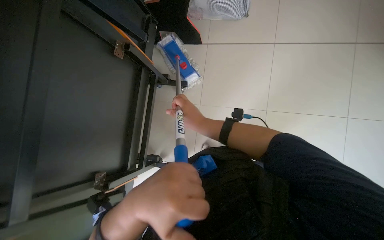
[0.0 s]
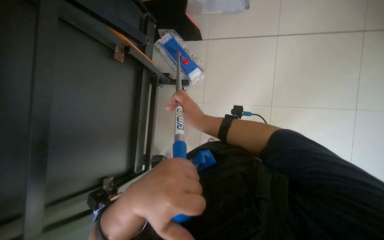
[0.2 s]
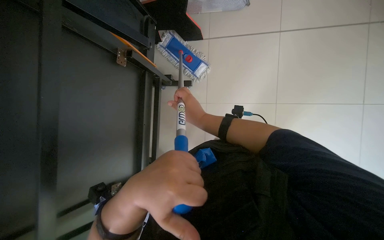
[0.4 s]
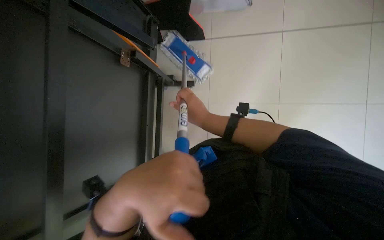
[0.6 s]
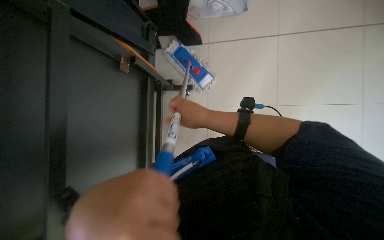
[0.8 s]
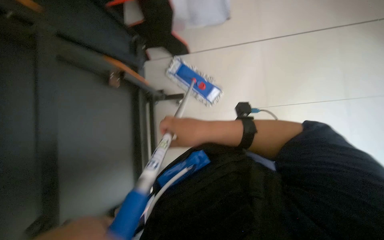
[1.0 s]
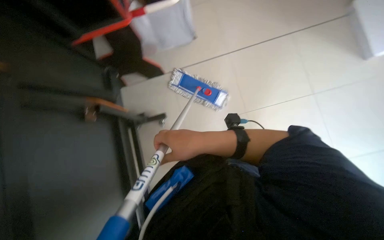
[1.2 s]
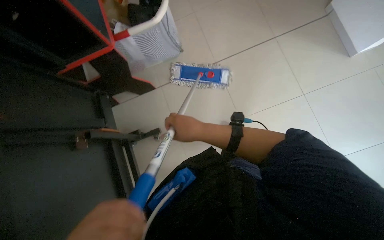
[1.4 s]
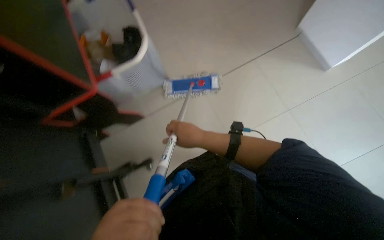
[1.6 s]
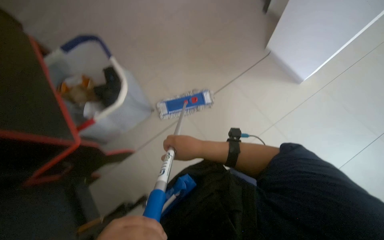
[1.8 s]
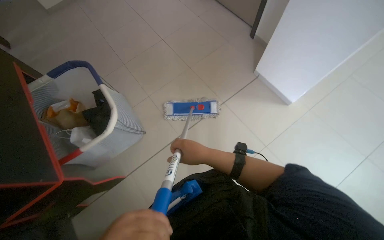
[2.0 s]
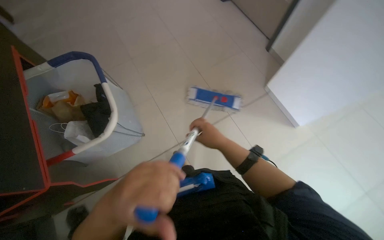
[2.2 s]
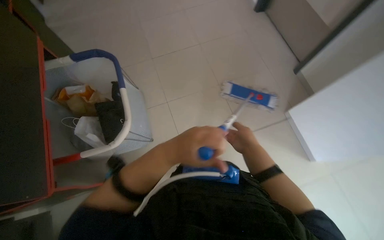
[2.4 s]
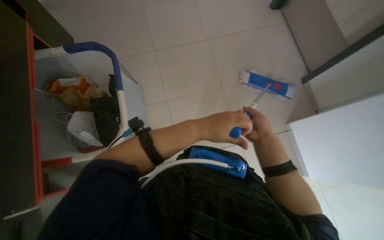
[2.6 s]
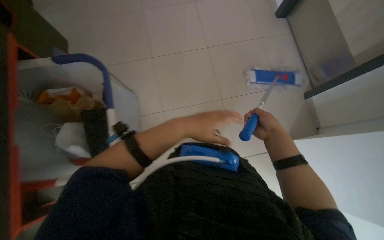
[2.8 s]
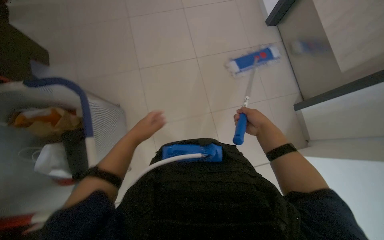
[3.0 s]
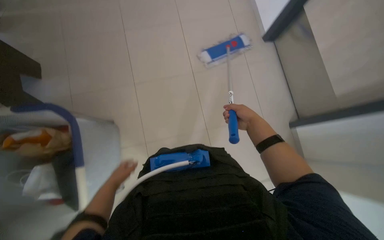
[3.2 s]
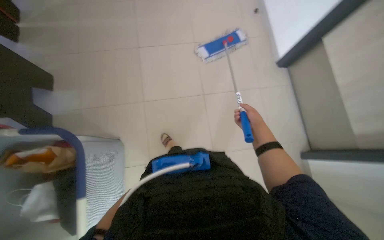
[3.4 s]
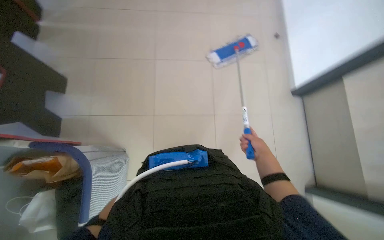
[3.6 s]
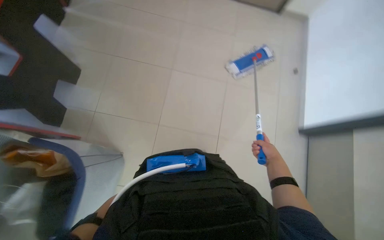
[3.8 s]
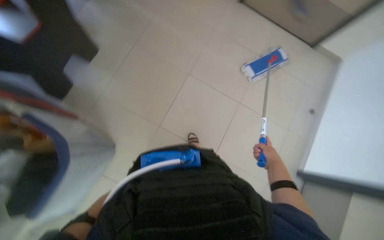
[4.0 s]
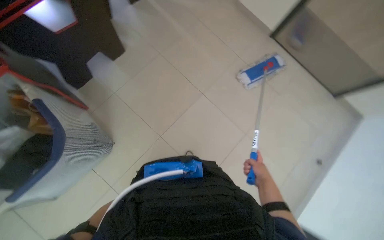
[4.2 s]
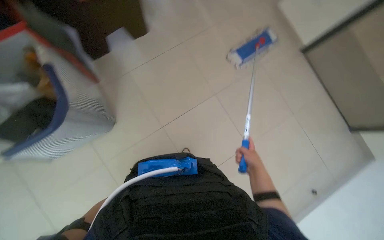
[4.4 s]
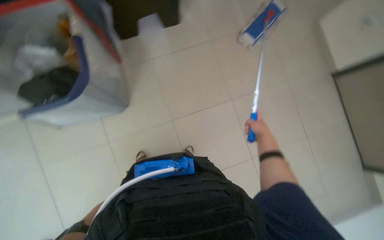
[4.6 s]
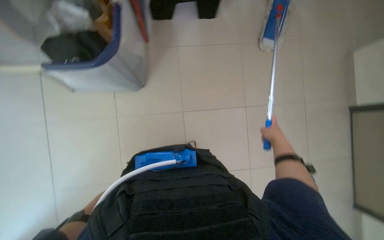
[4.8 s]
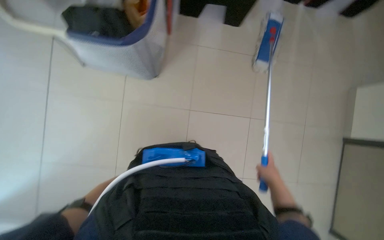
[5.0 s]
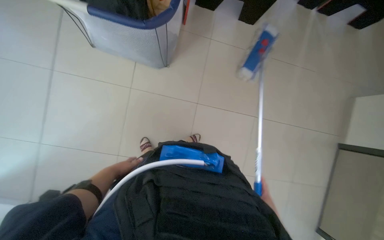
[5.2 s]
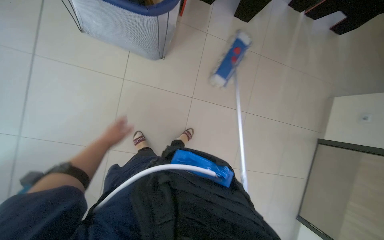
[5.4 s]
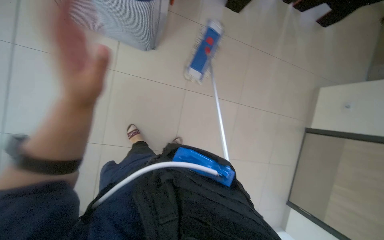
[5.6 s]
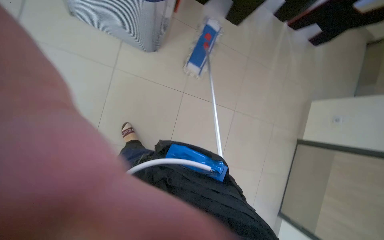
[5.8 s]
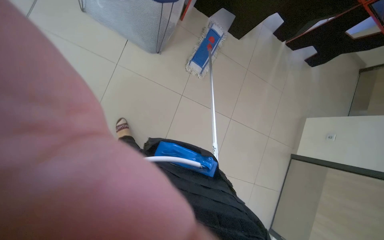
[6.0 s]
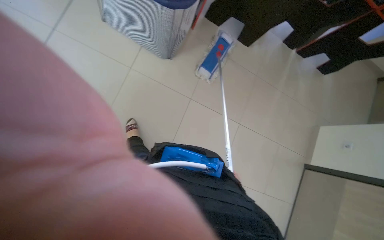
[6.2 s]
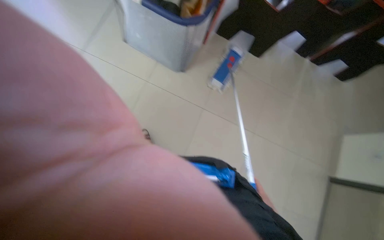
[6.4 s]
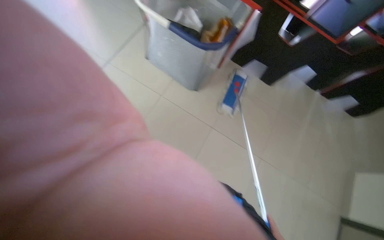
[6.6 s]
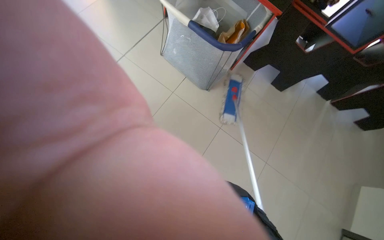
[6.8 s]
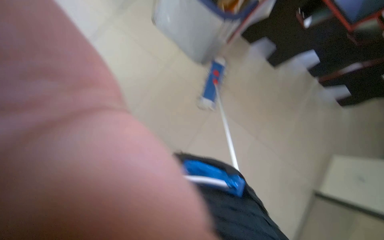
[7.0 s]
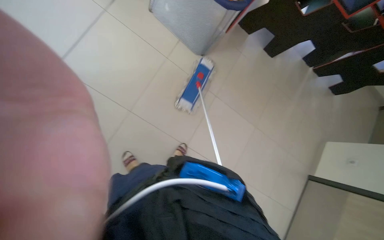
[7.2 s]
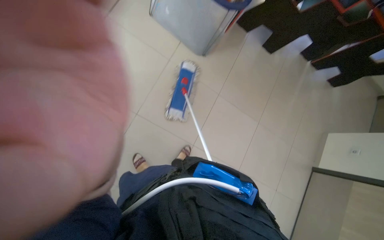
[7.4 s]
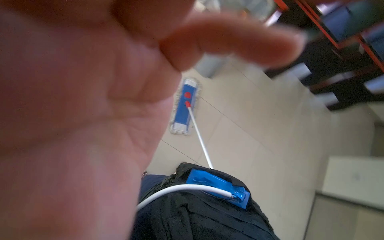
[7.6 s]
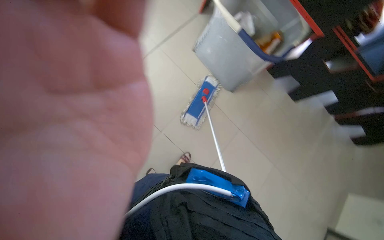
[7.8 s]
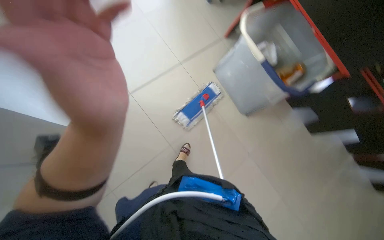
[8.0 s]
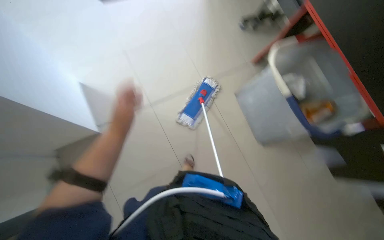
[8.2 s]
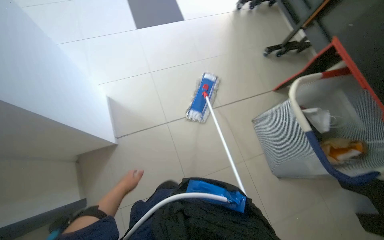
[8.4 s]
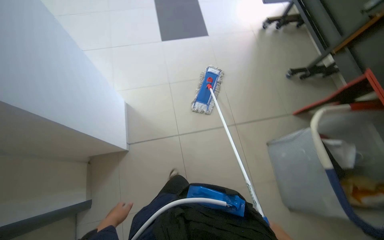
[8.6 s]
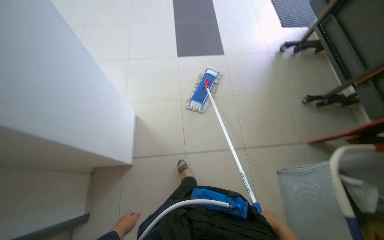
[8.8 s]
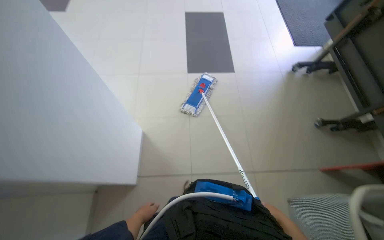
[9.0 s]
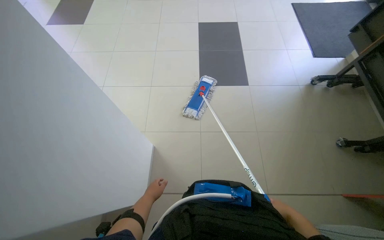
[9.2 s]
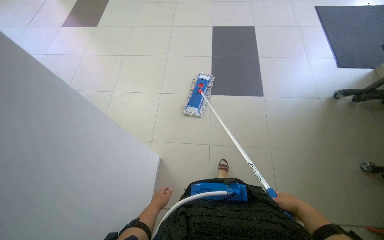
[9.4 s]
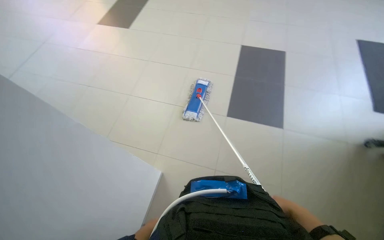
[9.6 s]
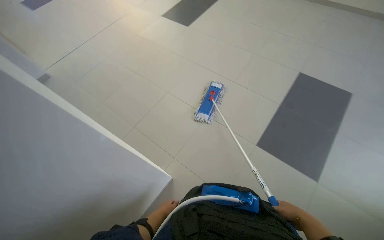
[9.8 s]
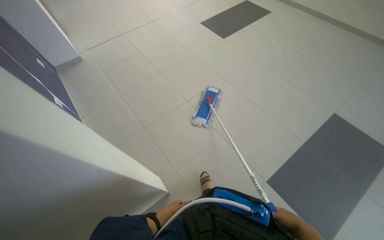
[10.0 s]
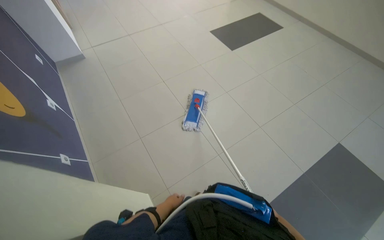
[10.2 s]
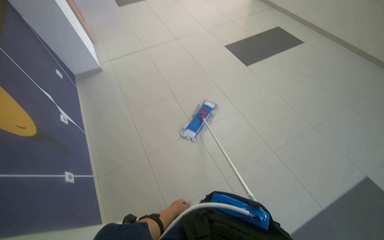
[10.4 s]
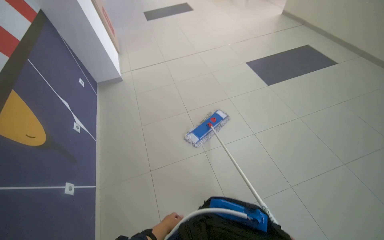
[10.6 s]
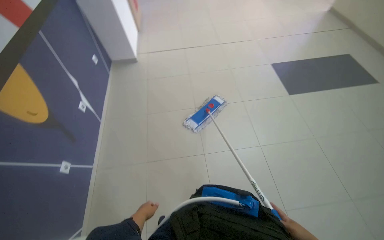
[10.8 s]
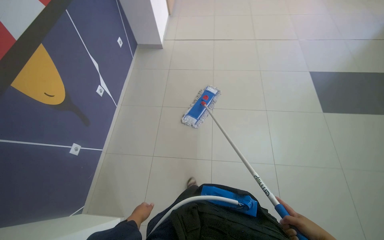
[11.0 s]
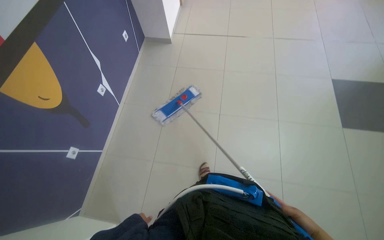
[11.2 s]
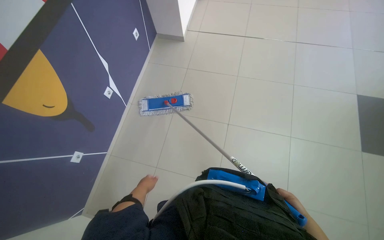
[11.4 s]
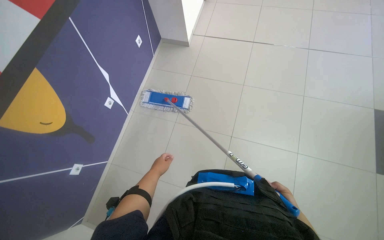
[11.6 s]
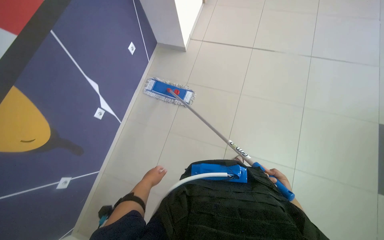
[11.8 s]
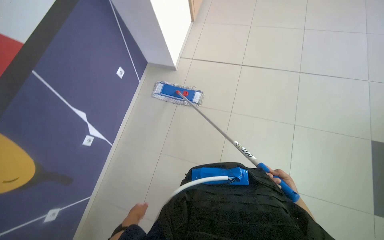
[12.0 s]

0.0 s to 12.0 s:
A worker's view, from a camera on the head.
Job: mopping floor.
The whole recording: Mopping floor. The worker mops the tiled floor with a flat mop.
0.0 to 1.6 s: The camera pitches upward, by some 15 degrees. Everything in view rotates about 30 degrees counterclockwise.
1.6 to 3.0 s: The camera is carried about 70 cm. The camera pitches upward, by some 15 degrees.
3.0 to 4.4 s: The camera is carried roughly 50 cm. The scene turns approximately 35 degrees clockwise in the picture.
4.4 to 6.0 s: The view pans to the right by some 15 degrees.
6.0 to 7.6 s: The head travels roughly 40 cm. The camera pitches upward, by some 15 degrees.
7.6 to 9.0 s: The wearer looks some 40 degrees further to the left. The camera pitches upward, by roughly 15 degrees.
9.0 to 10.4 s: The camera is carried approximately 70 cm. The head rotates about 25 degrees to the left.
10.4 to 12.0 s: The camera travels approximately 1 m. The wearer's head swings roughly 45 degrees to the left. The camera pitches downward, by approximately 15 degrees.

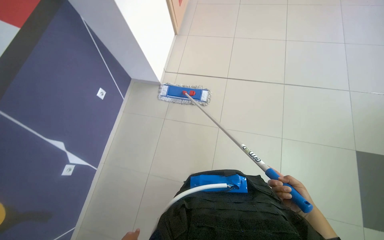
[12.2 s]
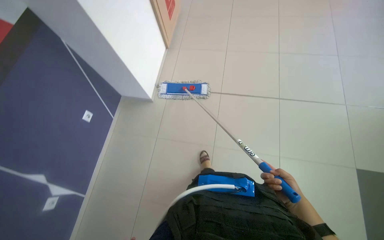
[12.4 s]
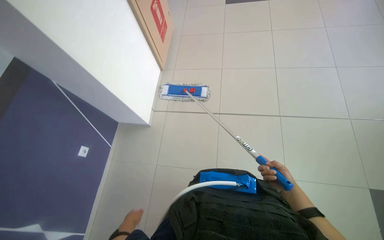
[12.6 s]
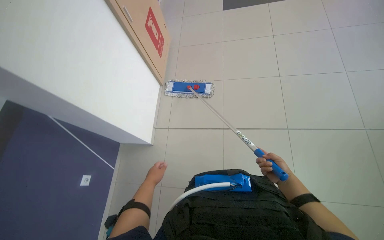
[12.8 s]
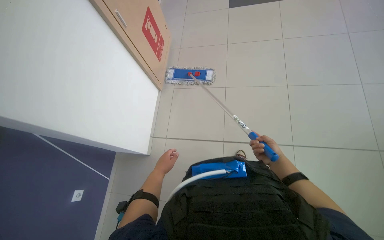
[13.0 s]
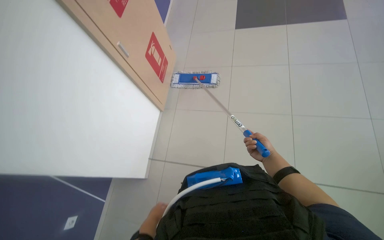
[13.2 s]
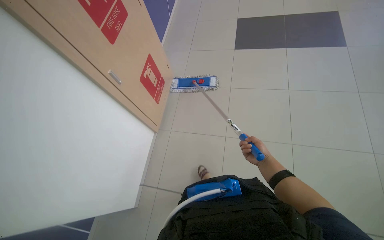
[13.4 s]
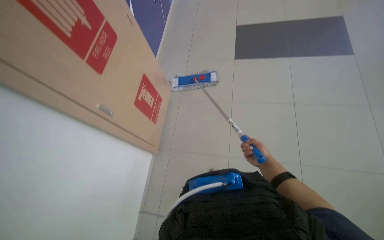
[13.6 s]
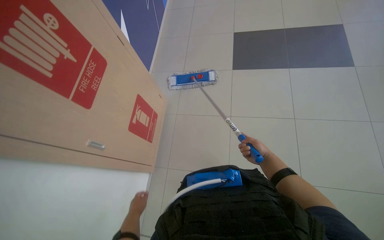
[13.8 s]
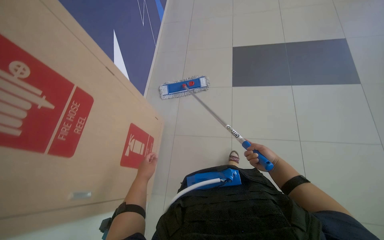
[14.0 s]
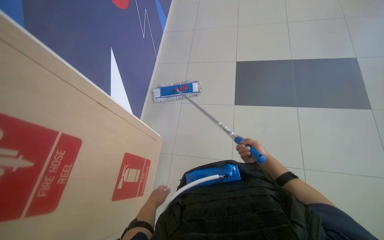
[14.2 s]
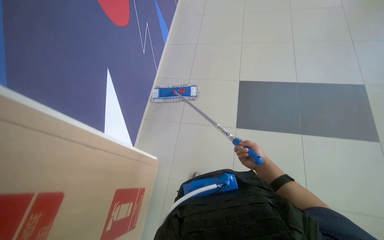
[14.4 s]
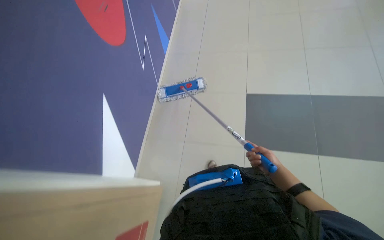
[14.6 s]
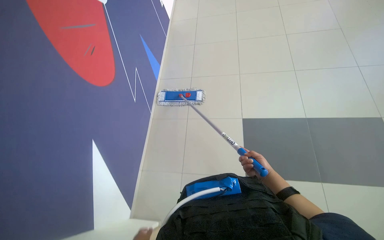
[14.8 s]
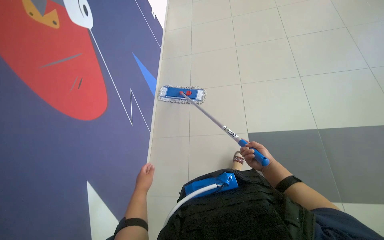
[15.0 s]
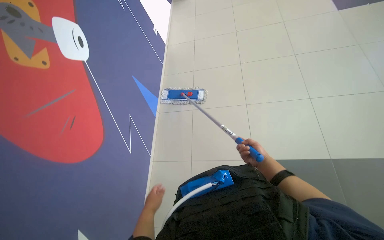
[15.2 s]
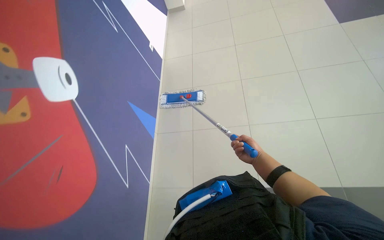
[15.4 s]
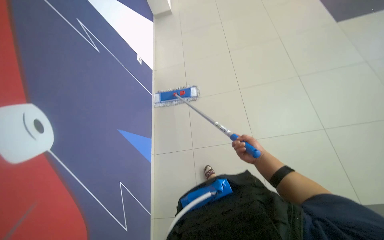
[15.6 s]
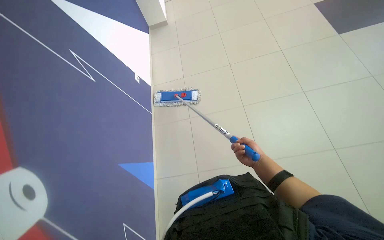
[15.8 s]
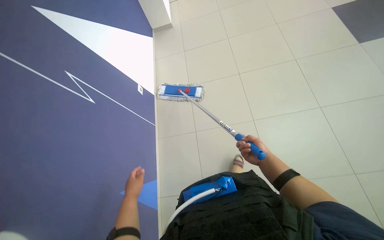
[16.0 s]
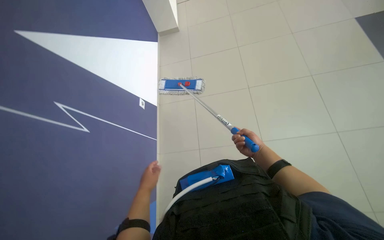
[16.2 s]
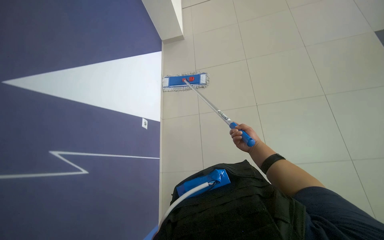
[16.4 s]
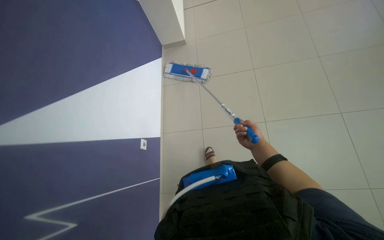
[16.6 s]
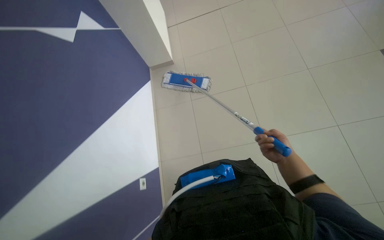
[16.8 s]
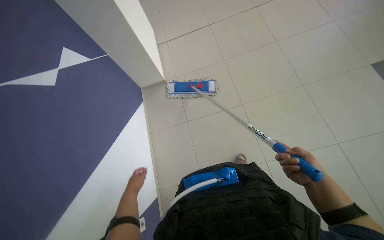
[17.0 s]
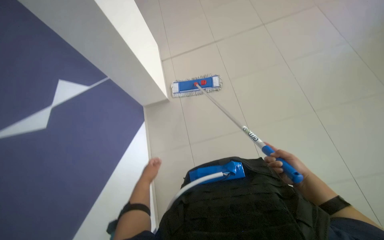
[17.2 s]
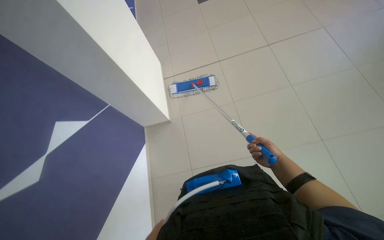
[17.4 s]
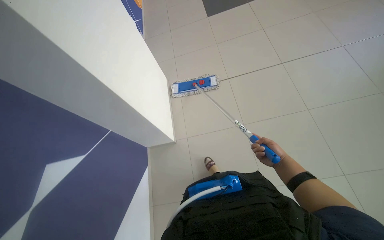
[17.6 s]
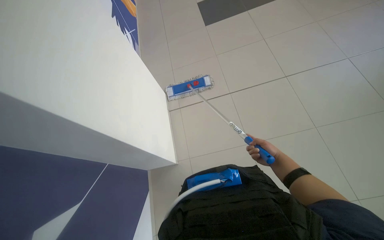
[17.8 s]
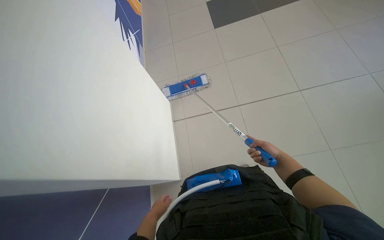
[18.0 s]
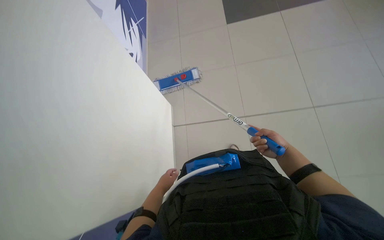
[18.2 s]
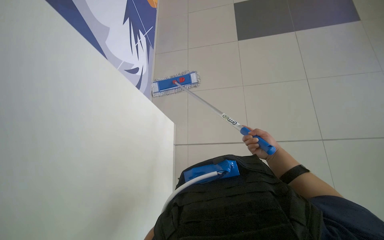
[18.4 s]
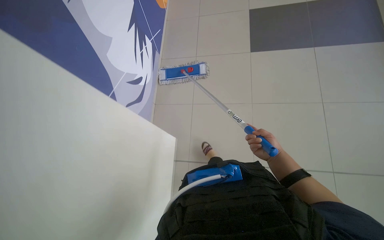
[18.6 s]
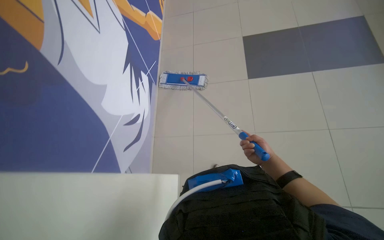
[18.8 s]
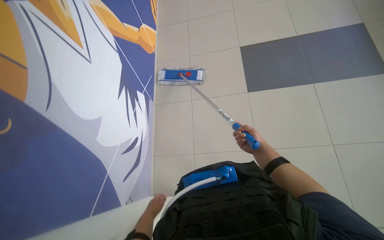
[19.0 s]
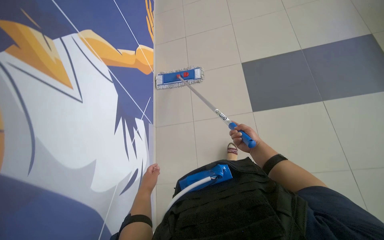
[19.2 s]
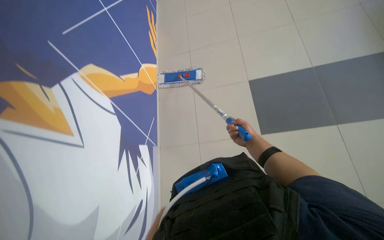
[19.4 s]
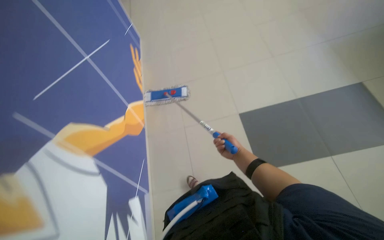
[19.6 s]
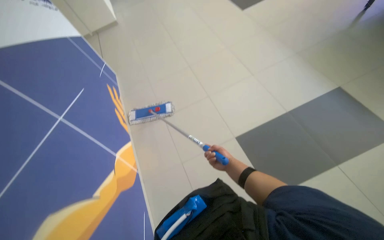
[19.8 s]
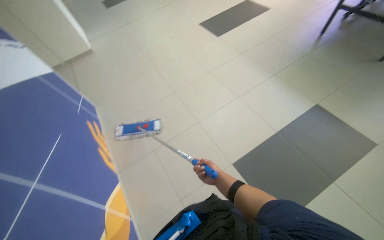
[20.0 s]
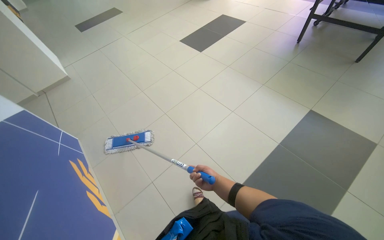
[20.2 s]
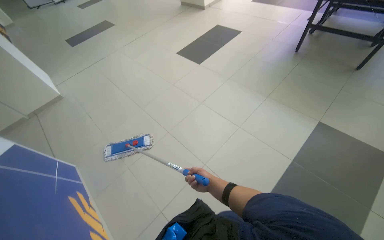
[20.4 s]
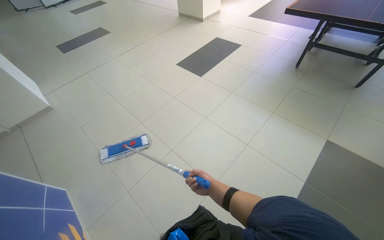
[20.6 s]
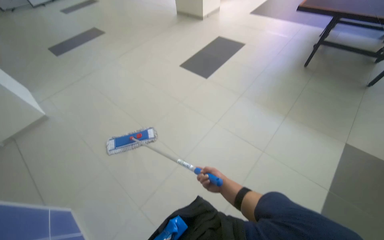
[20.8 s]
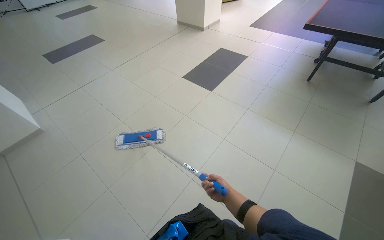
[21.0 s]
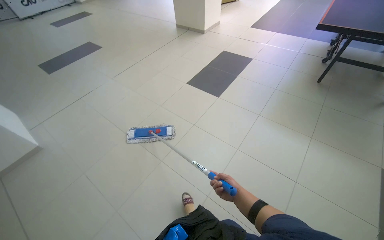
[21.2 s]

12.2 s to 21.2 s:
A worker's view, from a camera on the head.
Job: mopping floor.
The whole recording: Mopping floor. The worker mops the tiled floor with a flat mop.
15.2 to 16.6 s: The right hand travels up the picture by roughly 15 cm.
16.6 to 18.2 s: The right hand travels nearer to the camera and back again, about 10 cm each way.
18.2 to 19.8 s: The camera travels approximately 1 m.
19.8 to 21.2 s: The head travels about 1 m. The wearer looks roughly 25 degrees further to the right. The view tips upward by approximately 20 degrees.
